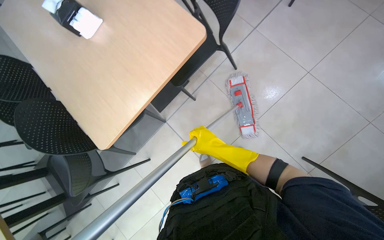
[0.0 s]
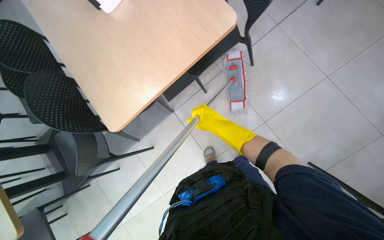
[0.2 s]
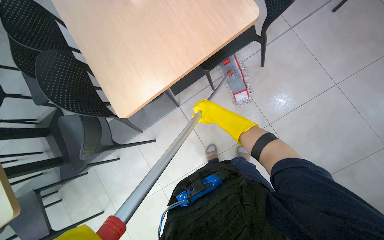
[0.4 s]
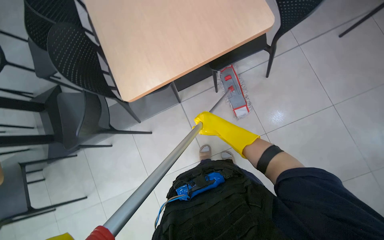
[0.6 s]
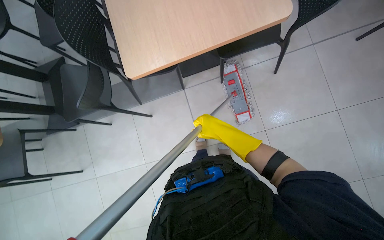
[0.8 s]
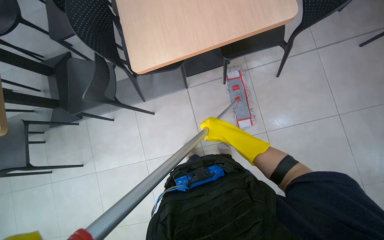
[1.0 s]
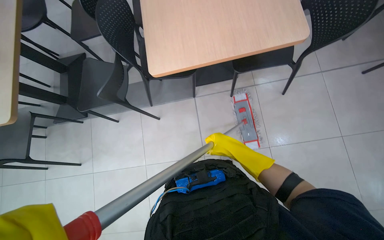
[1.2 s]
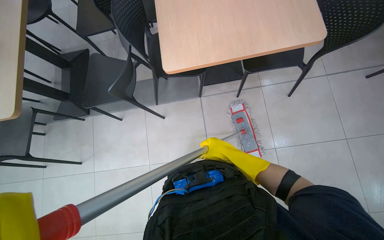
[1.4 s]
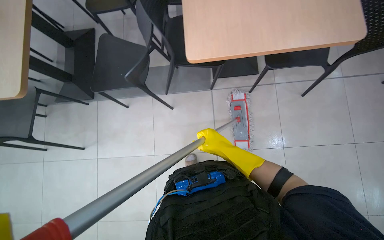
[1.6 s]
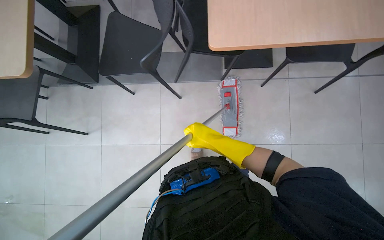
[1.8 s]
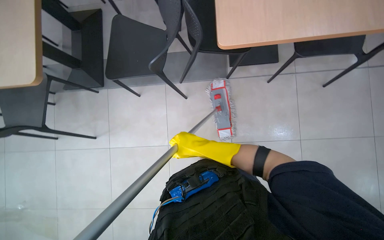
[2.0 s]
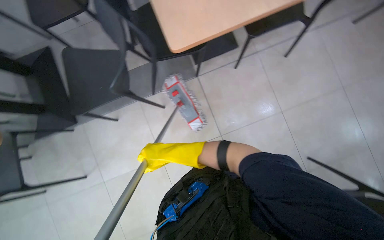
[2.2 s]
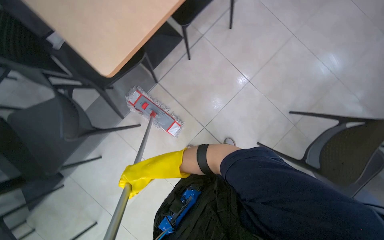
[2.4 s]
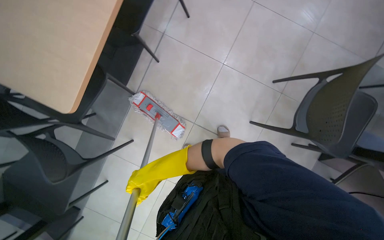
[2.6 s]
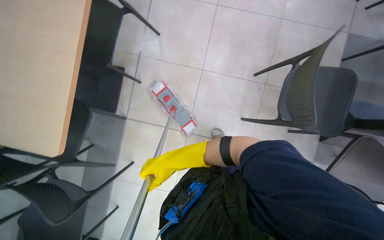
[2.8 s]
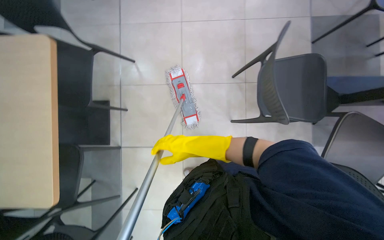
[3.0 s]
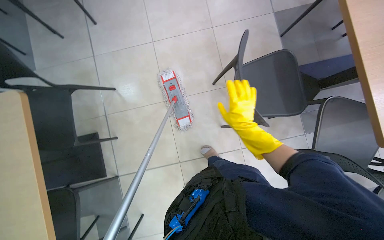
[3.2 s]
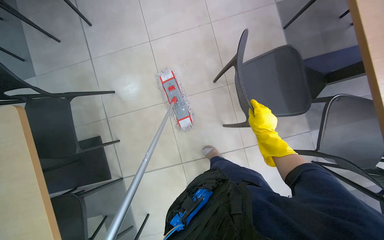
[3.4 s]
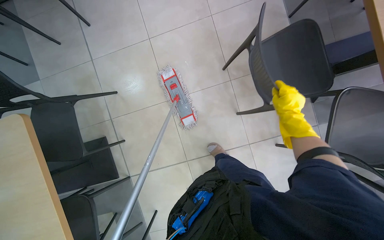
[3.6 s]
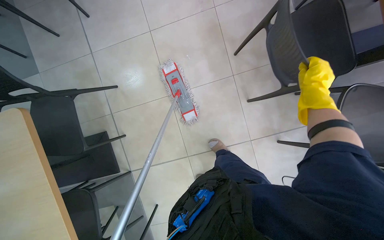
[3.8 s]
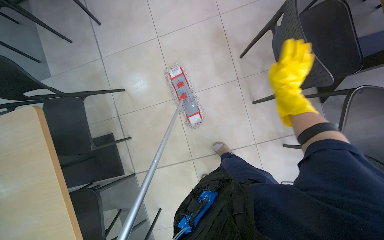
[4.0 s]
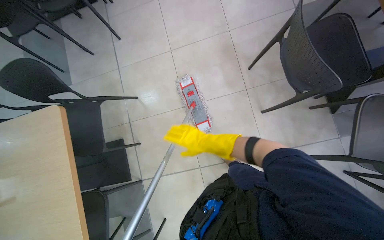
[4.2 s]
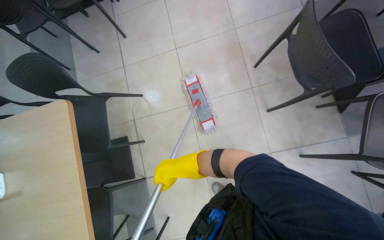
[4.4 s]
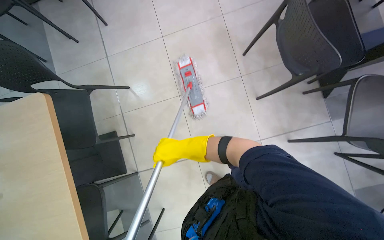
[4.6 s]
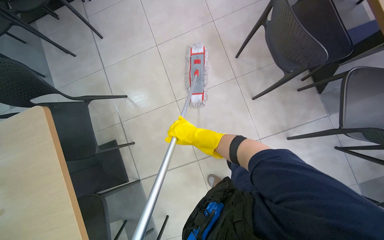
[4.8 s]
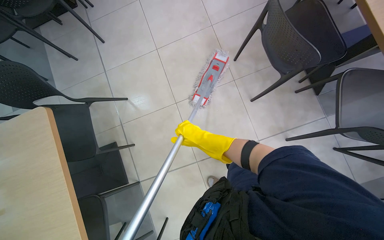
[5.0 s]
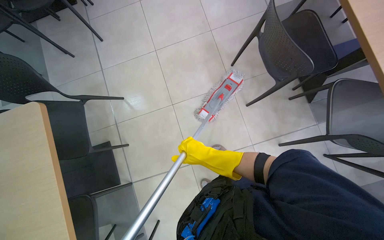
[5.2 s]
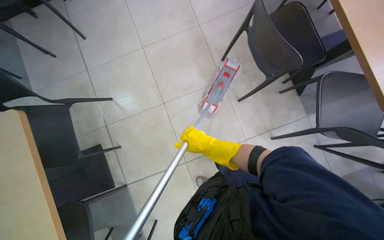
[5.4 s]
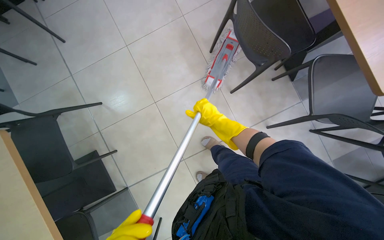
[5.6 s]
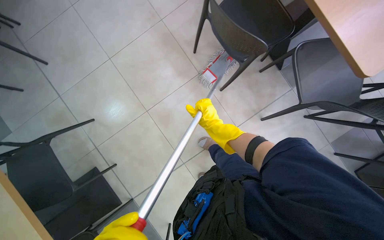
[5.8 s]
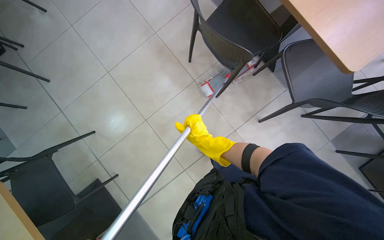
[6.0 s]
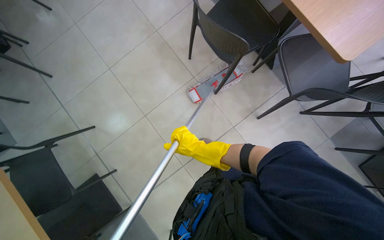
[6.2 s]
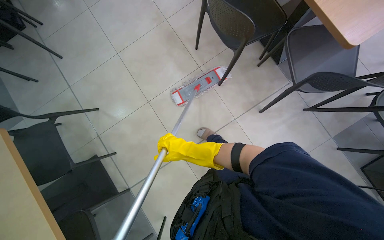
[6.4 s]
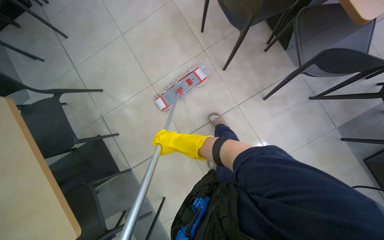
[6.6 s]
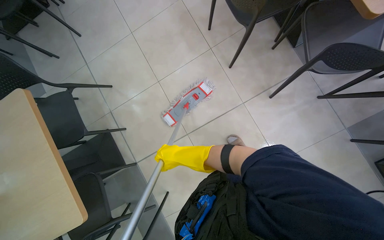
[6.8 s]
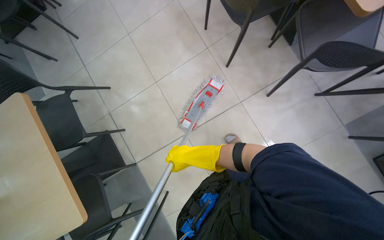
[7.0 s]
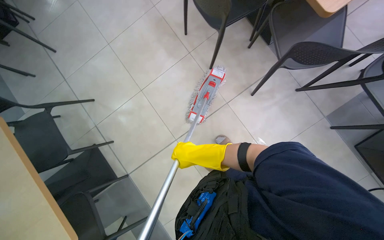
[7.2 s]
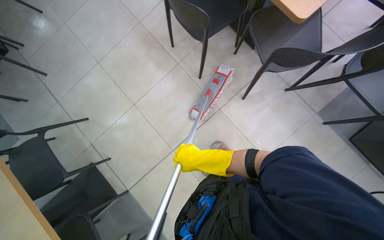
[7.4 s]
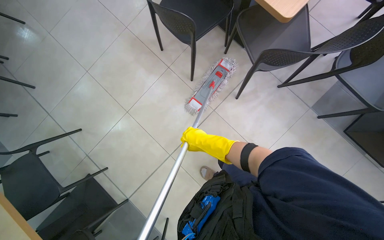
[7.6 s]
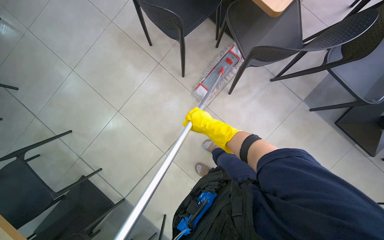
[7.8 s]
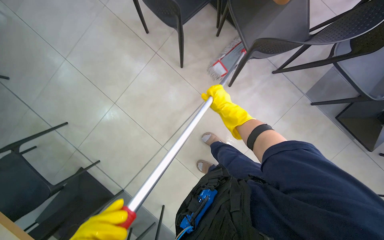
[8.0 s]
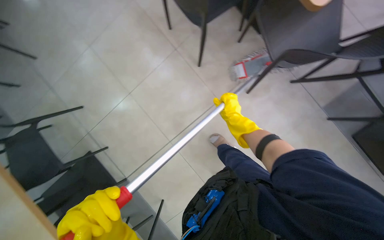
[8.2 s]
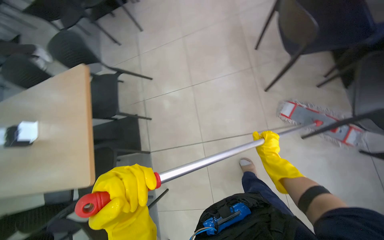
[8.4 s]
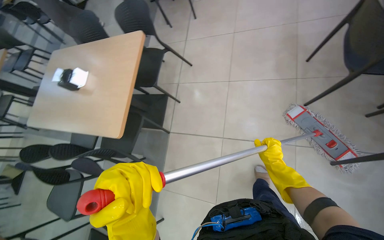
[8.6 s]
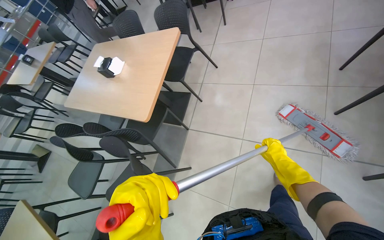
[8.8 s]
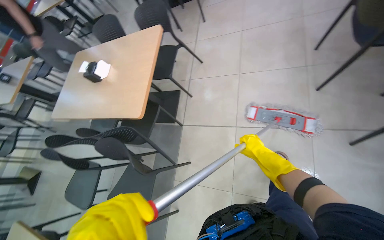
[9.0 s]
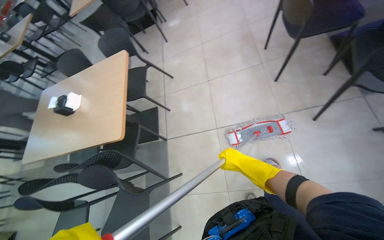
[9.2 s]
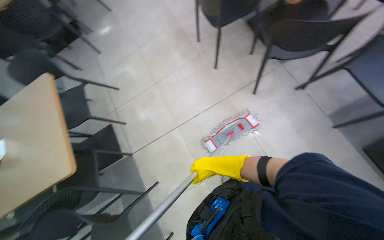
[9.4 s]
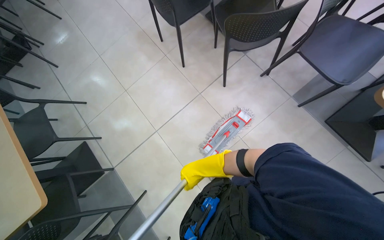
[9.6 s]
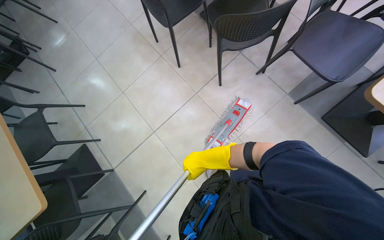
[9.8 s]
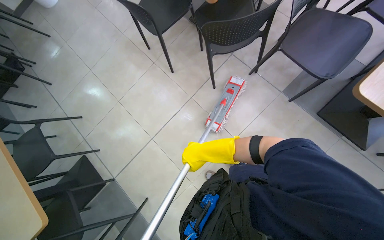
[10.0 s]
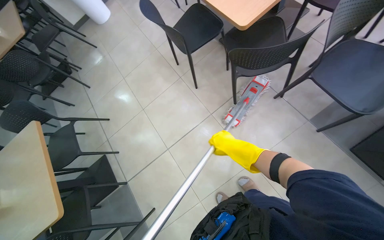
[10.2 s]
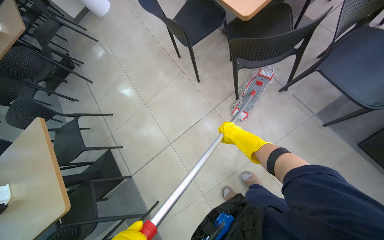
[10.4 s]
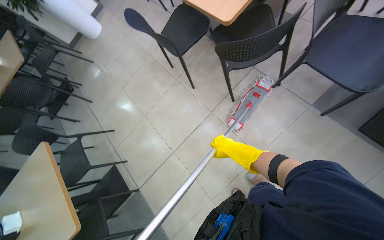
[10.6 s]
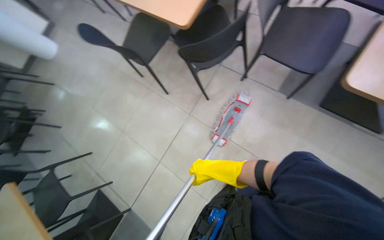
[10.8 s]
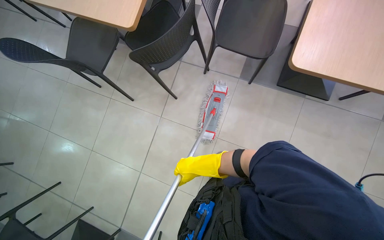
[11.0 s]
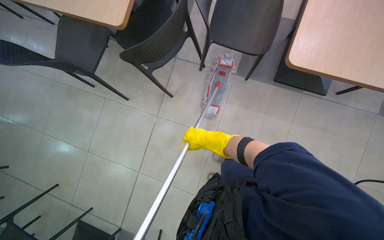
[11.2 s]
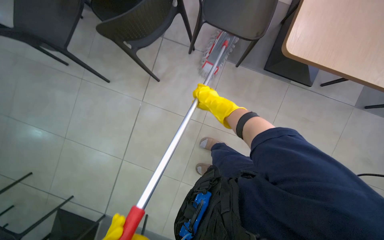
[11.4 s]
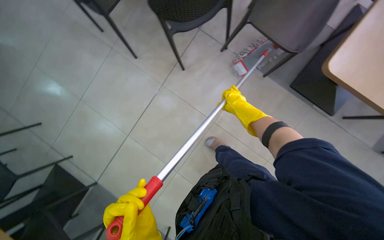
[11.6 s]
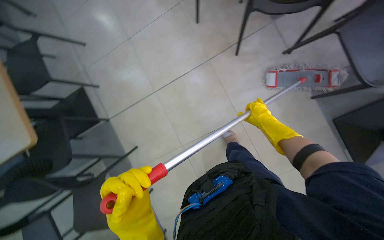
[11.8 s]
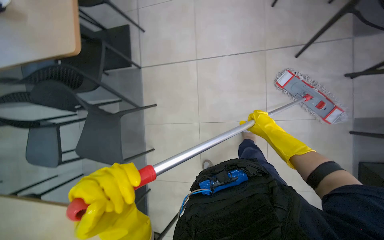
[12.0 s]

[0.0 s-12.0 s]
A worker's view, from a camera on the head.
Job: mopping floor.
The whole recording: Mopping cafeteria floor. The worker mops the cafeteria floor with a flat mop.
0.0 to 1.6 s: Everything in view rotates about 45 degrees clockwise.
1.6 to 3.0 s: The scene rotates counterclockwise by some 75 degrees.
7.6 to 9.0 s: The wearer's head swings approximately 55 degrees to the left.
9.0 to 10.4 s: The head turns to the right by about 40 degrees.
10.4 to 12.0 s: The camera sweeps to the right, by roughly 15 degrees.

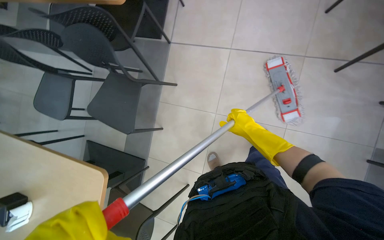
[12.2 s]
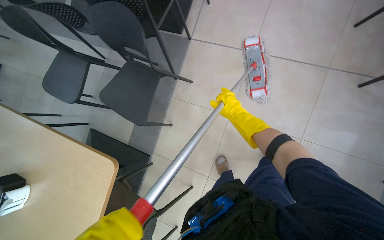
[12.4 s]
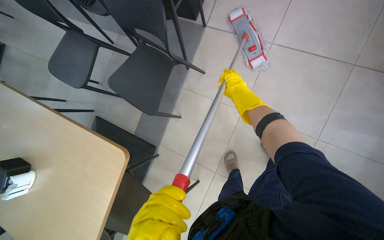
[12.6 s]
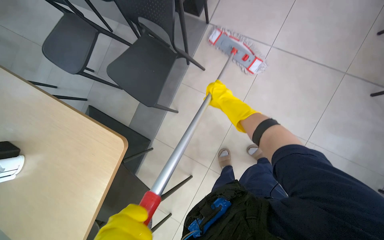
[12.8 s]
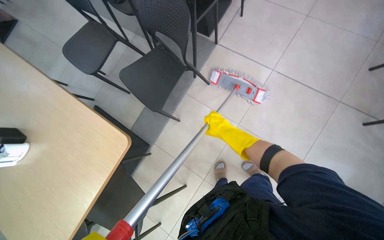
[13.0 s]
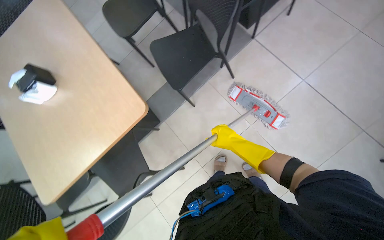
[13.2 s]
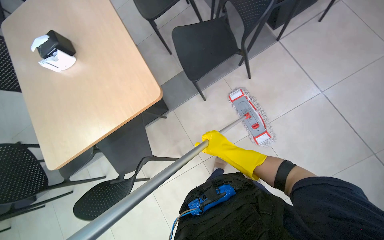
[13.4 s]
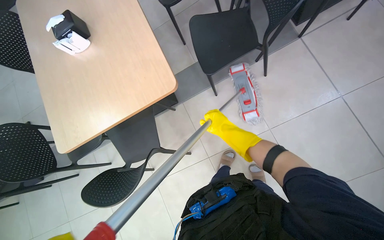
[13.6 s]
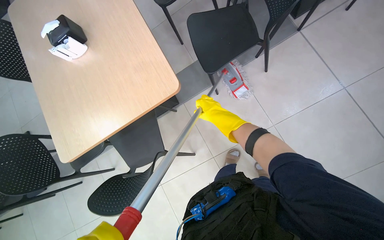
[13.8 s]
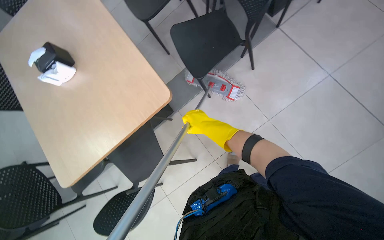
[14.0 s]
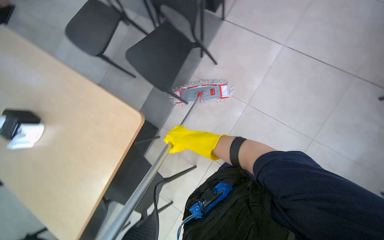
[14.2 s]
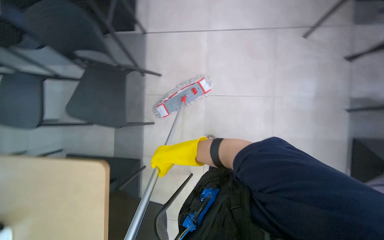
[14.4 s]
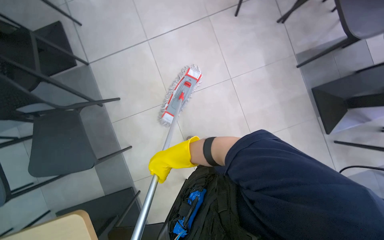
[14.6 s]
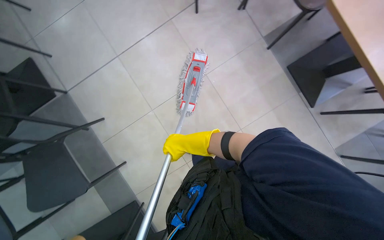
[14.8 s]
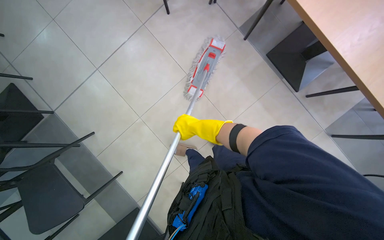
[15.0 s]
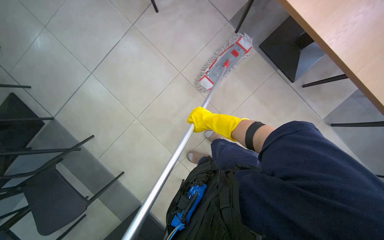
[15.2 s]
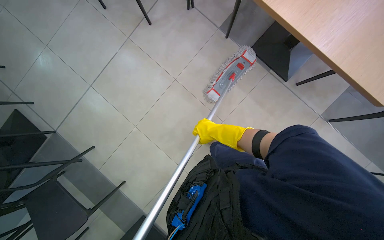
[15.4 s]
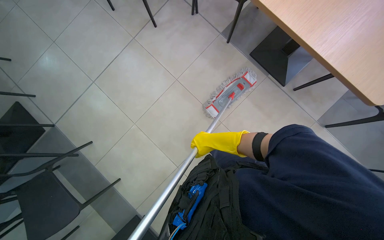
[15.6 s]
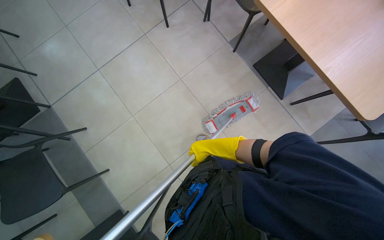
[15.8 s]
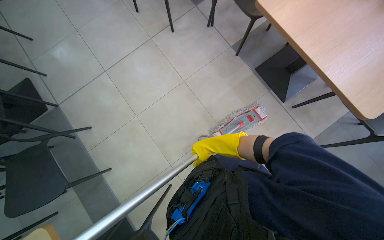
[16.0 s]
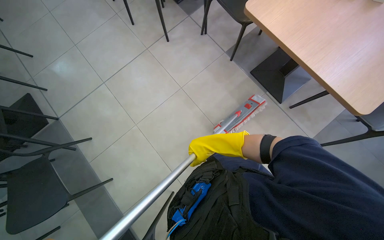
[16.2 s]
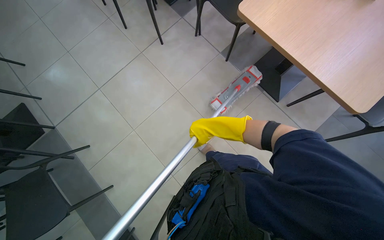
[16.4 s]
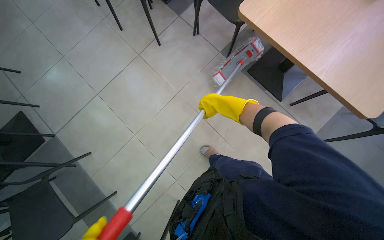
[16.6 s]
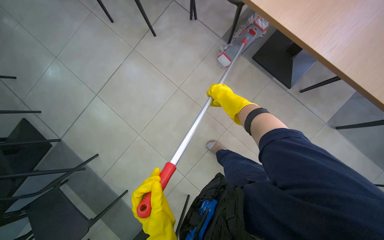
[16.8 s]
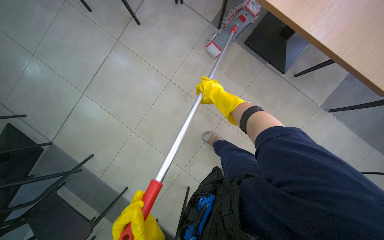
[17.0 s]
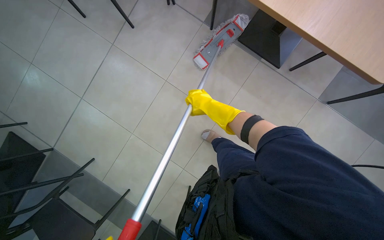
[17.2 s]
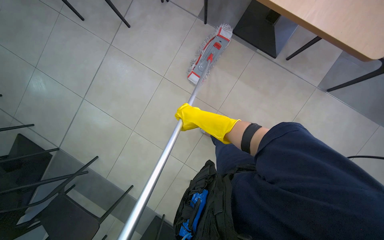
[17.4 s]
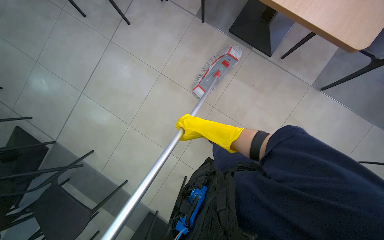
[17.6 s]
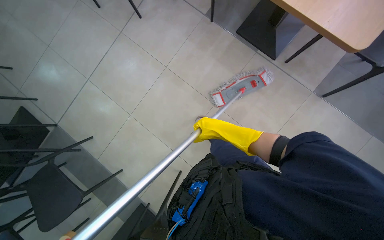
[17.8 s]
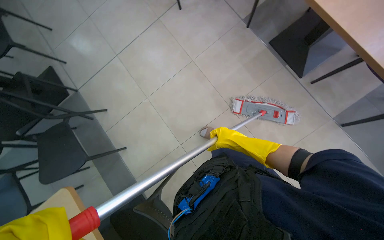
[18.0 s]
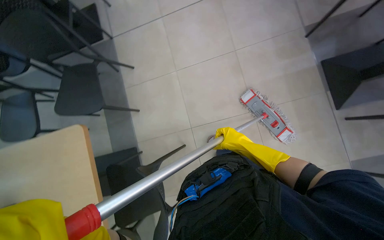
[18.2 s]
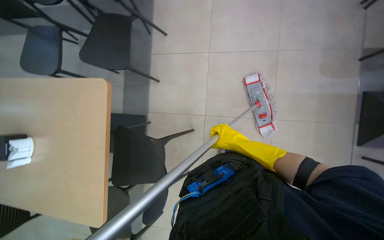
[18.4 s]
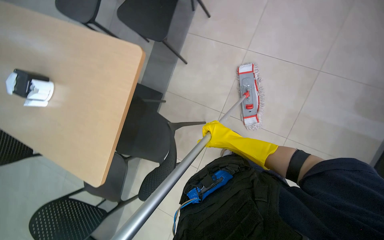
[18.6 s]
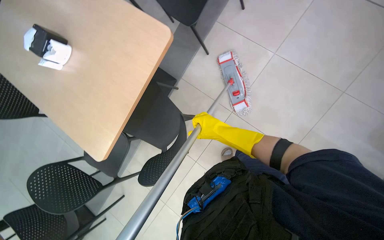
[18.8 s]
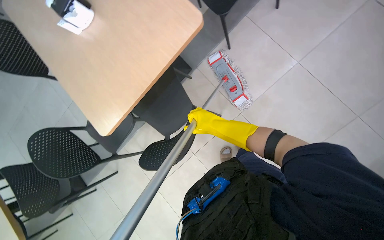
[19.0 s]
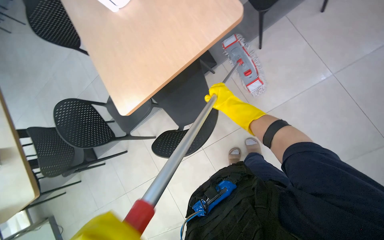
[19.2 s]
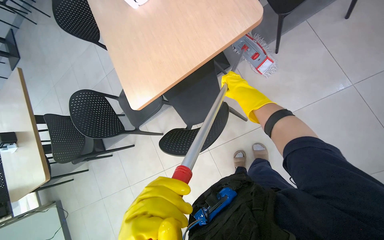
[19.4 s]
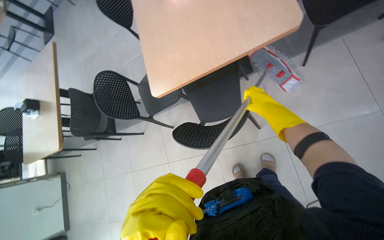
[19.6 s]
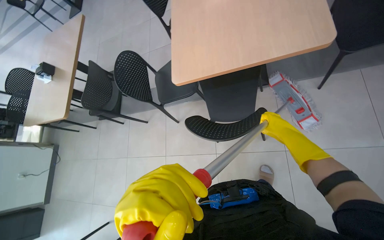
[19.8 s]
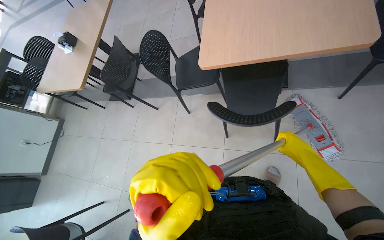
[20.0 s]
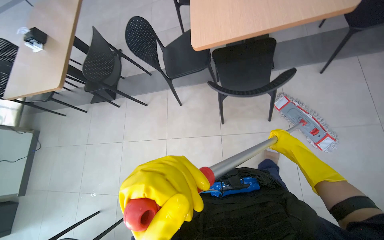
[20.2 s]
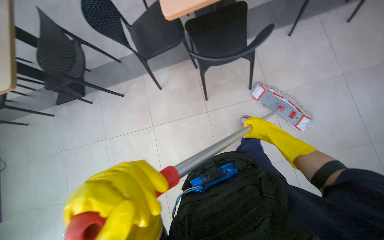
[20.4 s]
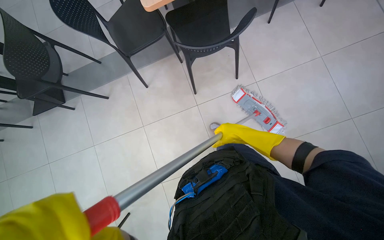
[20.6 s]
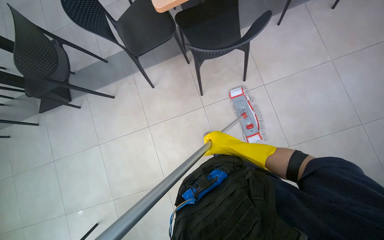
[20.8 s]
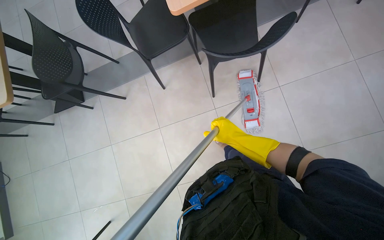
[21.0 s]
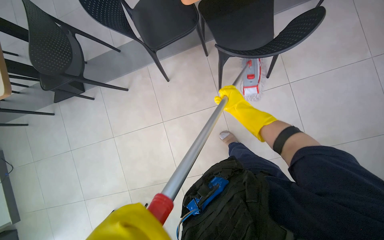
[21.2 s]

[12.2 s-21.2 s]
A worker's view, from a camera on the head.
Job: mopping floor.
The whole recording: Mopping cafeteria floor. The worker mops the cafeteria floor with a flat mop.
12.2 to 13.8 s: The scene turns roughly 40 degrees clockwise in the picture.
13.8 to 15.2 s: The camera travels some 40 cm. Everything in view rotates some 60 degrees counterclockwise.
15.2 to 16.6 s: The camera pitches upward, by approximately 15 degrees. The right hand goes some 15 cm nearer to the camera.
16.6 to 18.2 s: The scene turns approximately 30 degrees clockwise in the picture.
18.2 to 19.8 s: The head rotates roughly 85 degrees to the left. The view tips downward by approximately 15 degrees.
19.8 to 21.2 s: The camera is carried some 40 cm. The wearer's head swings roughly 15 degrees to the right.
